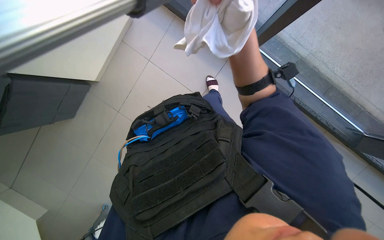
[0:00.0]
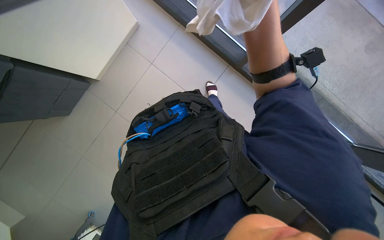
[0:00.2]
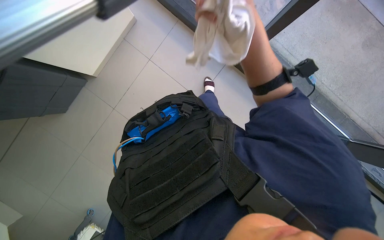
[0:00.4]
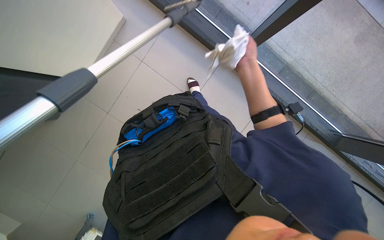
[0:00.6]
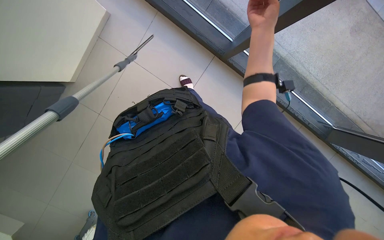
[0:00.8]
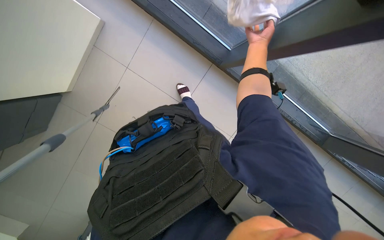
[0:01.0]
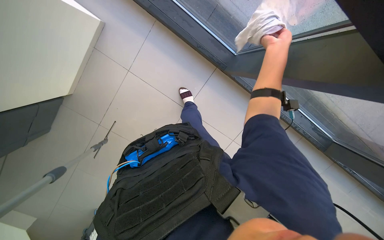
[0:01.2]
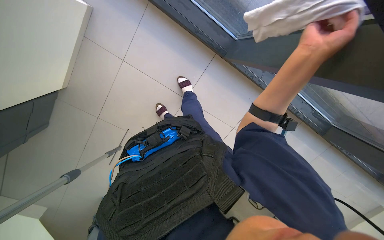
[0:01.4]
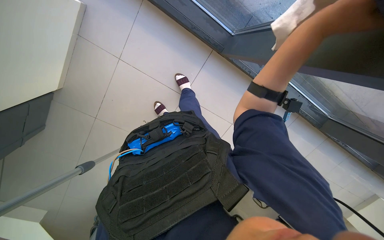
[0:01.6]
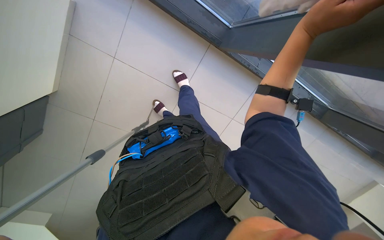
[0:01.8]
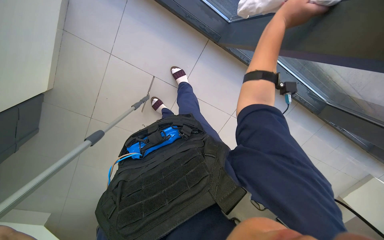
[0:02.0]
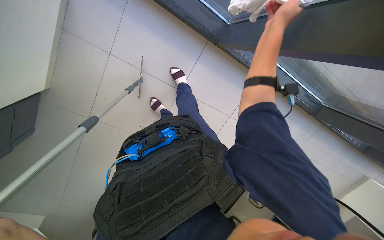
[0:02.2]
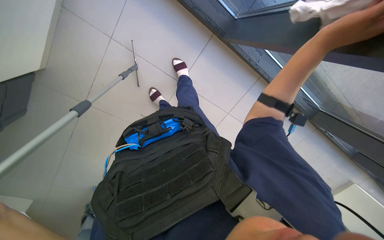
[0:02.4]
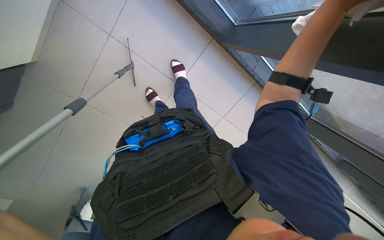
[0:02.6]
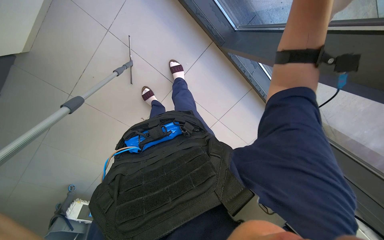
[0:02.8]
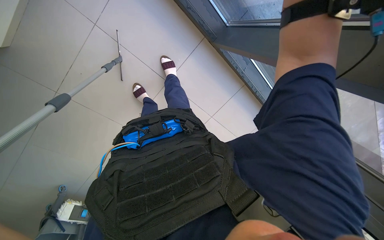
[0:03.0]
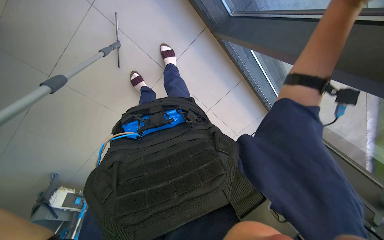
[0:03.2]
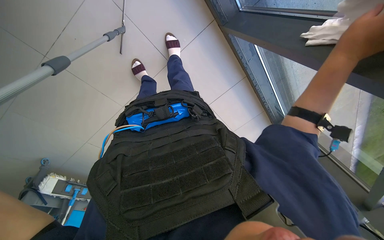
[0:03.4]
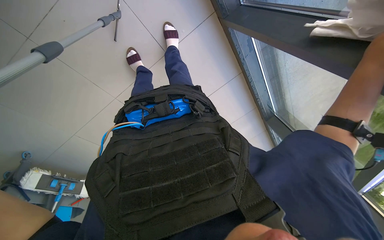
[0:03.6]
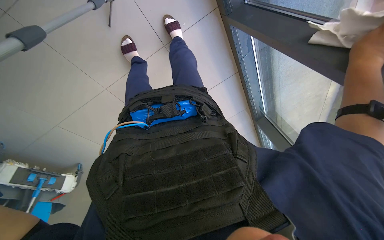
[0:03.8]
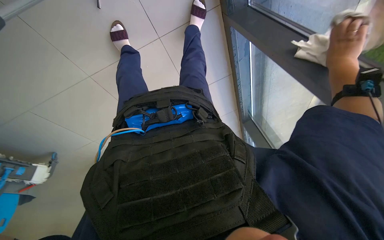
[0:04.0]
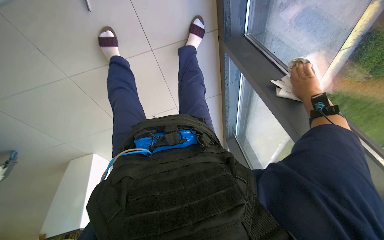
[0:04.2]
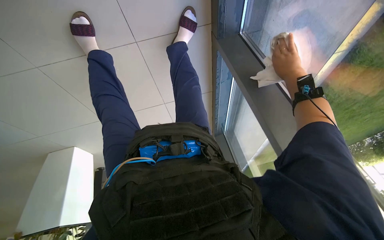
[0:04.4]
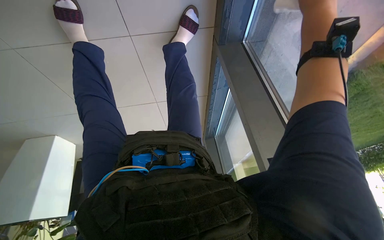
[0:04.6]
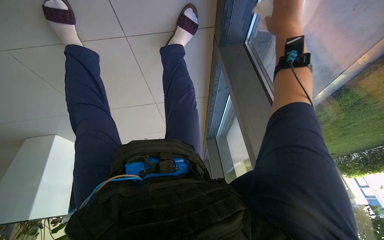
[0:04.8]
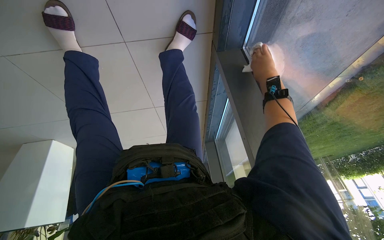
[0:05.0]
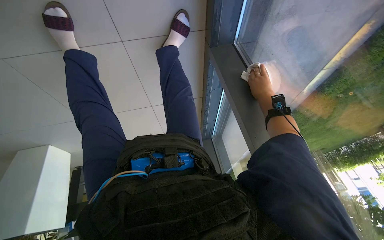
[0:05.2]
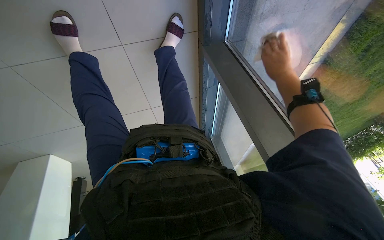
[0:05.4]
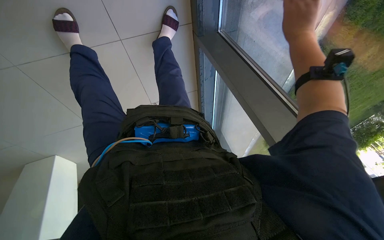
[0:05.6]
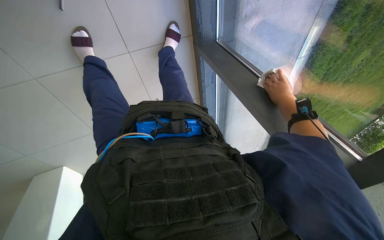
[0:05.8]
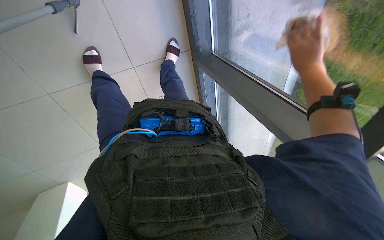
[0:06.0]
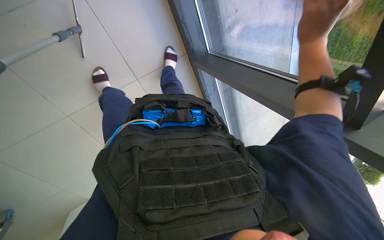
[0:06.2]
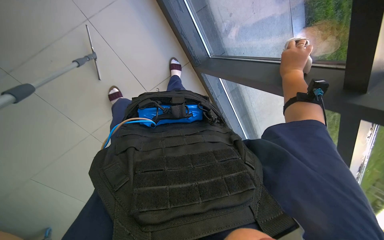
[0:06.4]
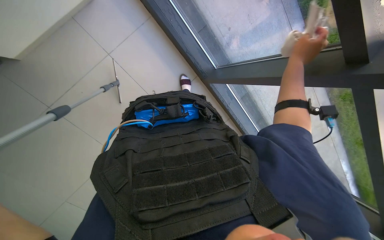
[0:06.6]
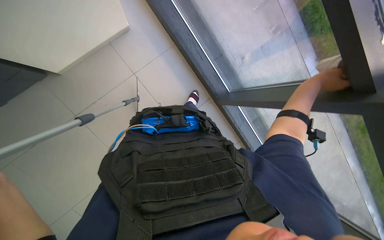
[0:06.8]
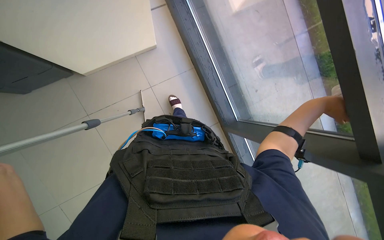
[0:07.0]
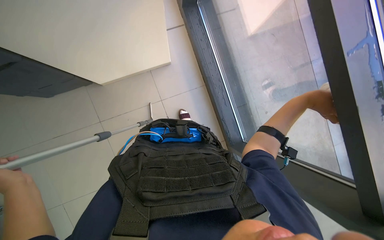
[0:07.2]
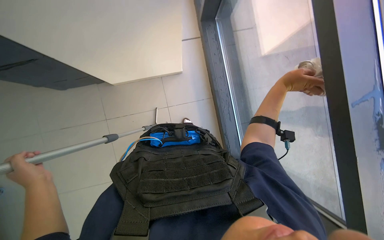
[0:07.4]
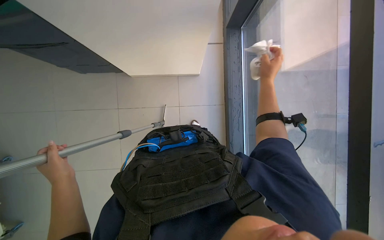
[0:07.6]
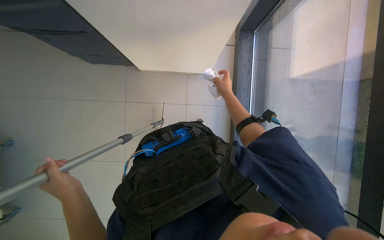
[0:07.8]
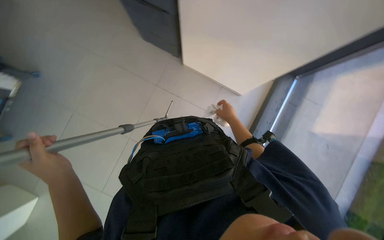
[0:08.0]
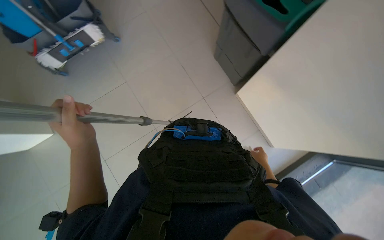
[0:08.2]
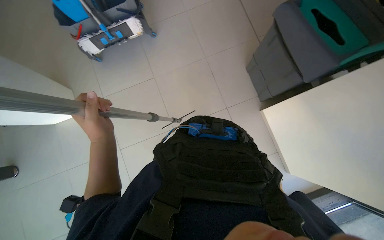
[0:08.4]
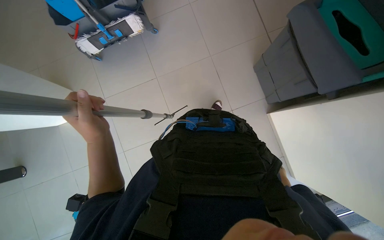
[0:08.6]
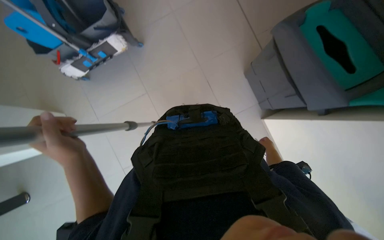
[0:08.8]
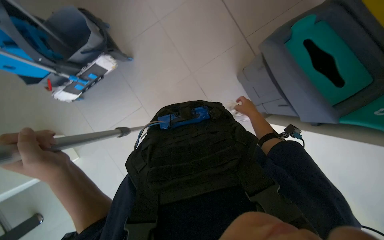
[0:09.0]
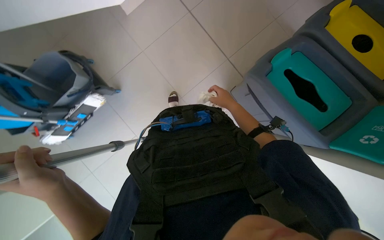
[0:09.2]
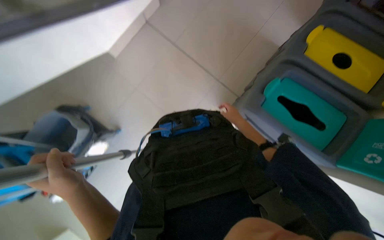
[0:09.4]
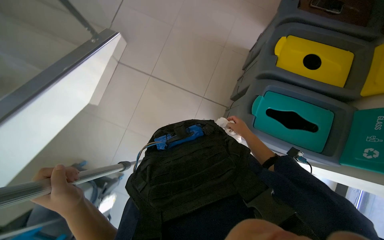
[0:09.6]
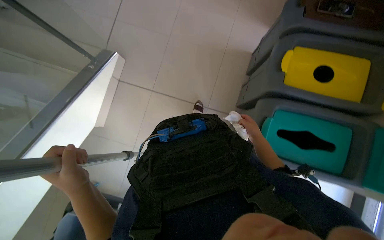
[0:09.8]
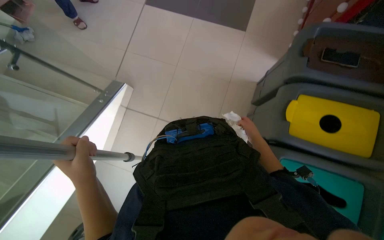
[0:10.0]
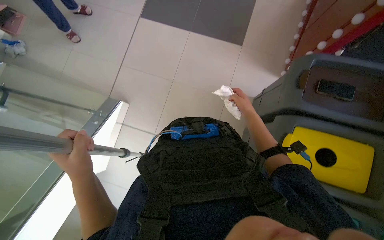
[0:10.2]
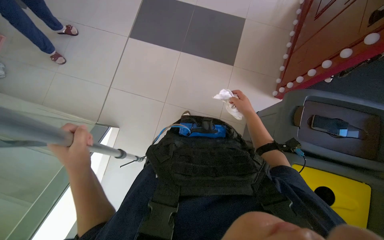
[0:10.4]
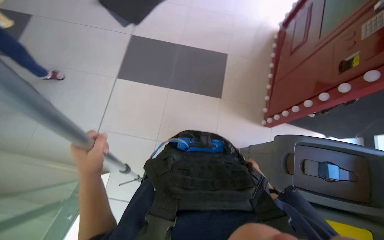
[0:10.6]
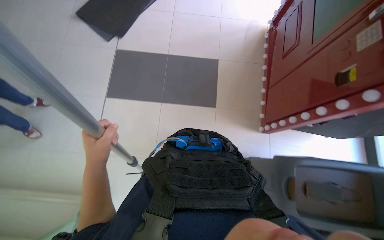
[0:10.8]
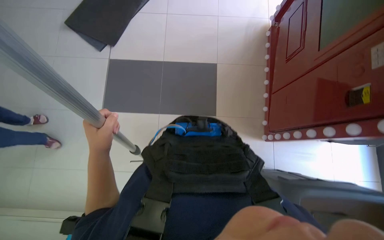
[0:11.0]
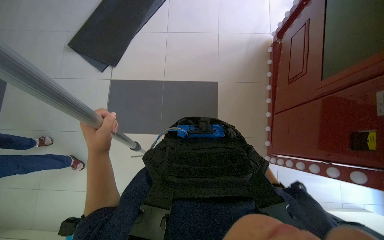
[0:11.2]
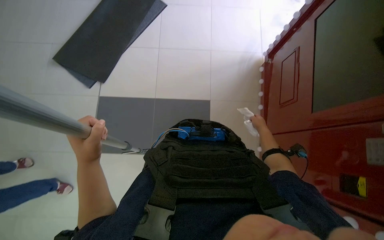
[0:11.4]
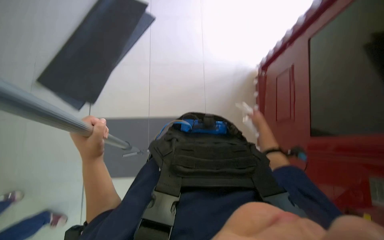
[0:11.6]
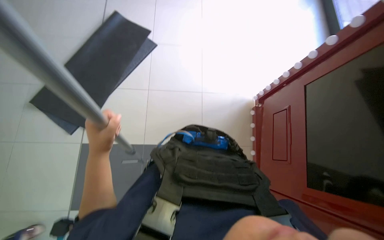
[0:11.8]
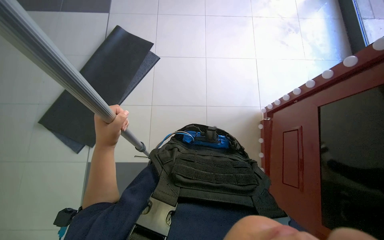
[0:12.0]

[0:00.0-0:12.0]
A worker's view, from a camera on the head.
Job: cleaning windows.
The whole recording: Cleaning building windows. The worker cleans large building windows using a pole with a squeegee and wipes the window frames with a cloth.
0:03.0 to 0:04.4: The camera is aimed some 30 degrees further to the right. The camera pitches downward, by approximately 15 degrees.
0:04.4 to 0:06.0: The wearer looks some 20 degrees further upward. The right hand goes nearer and farther, approximately 20 cm each way, reversing 4 times.
0:06.0 to 0:07.6: The wearer moves approximately 60 cm. The camera is aimed about 30 degrees further to the left. The camera pitches upward, by roughly 30 degrees.
0:07.6 to 0:09.0: The wearer moves some 40 cm.
0:09.0 to 0:10.4: The head travels roughly 1 m. The scene rotates counterclockwise by about 45 degrees.
0:10.4 to 0:12.0: The head travels roughly 1 m. The wearer looks about 15 degrees further upward.

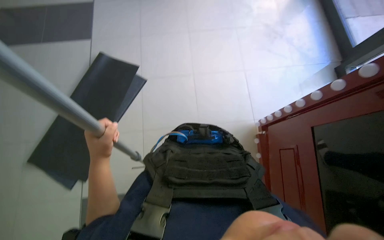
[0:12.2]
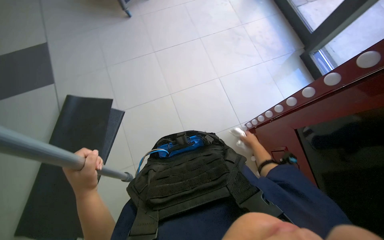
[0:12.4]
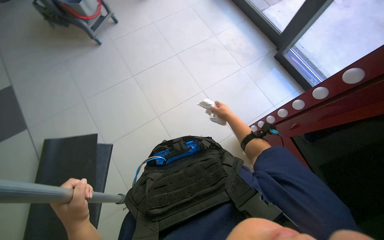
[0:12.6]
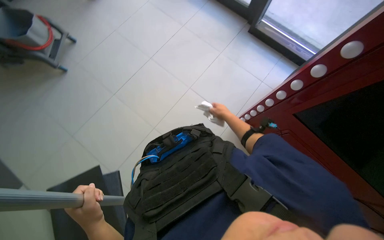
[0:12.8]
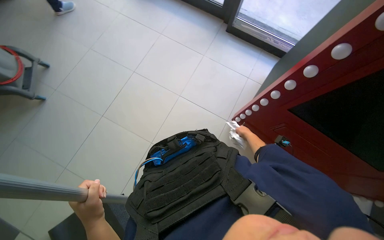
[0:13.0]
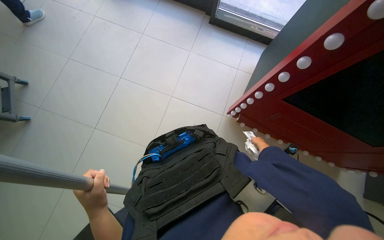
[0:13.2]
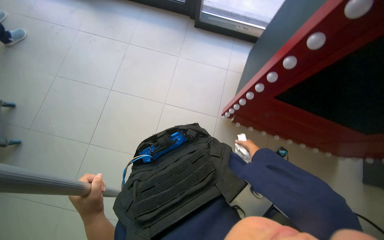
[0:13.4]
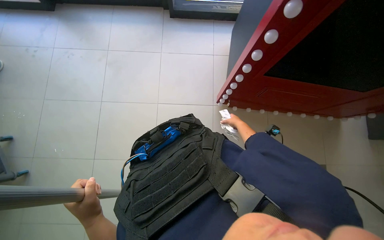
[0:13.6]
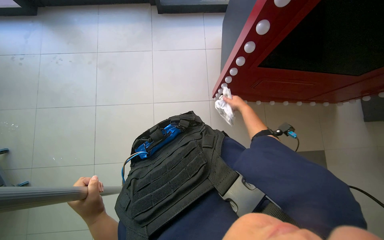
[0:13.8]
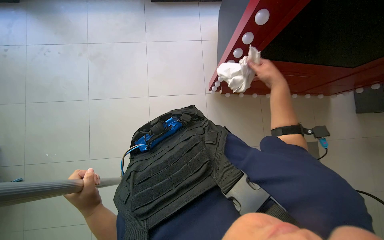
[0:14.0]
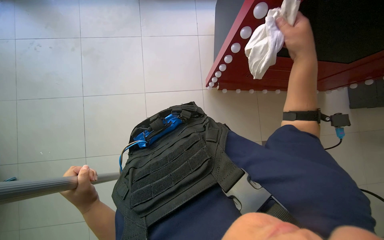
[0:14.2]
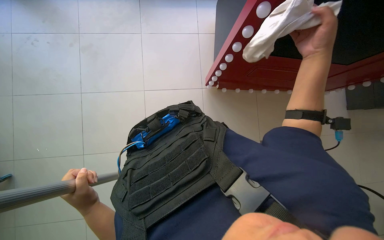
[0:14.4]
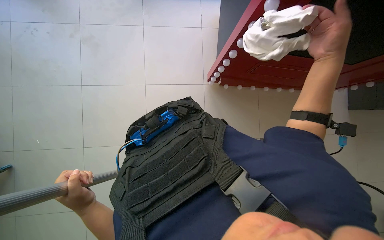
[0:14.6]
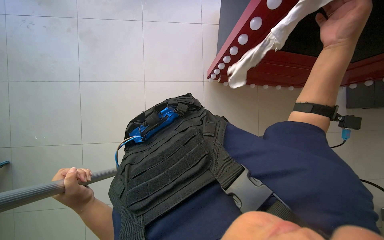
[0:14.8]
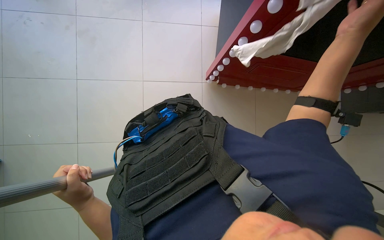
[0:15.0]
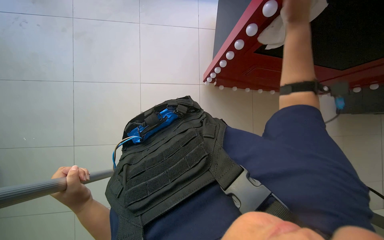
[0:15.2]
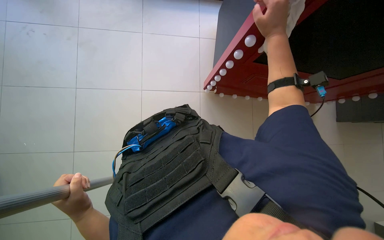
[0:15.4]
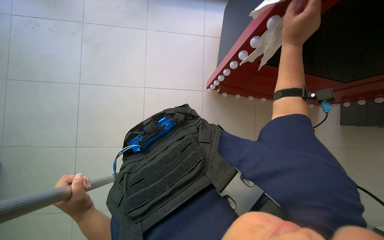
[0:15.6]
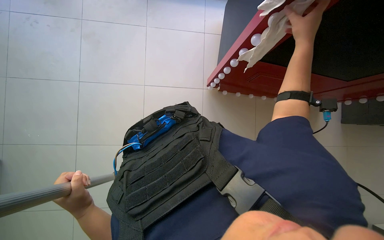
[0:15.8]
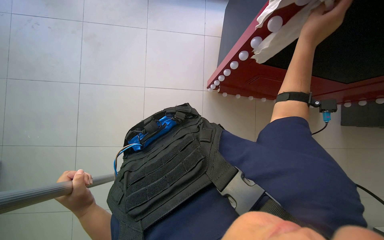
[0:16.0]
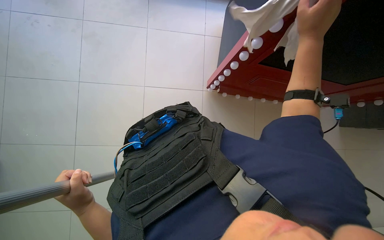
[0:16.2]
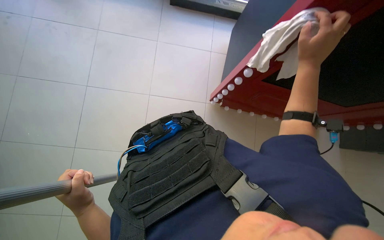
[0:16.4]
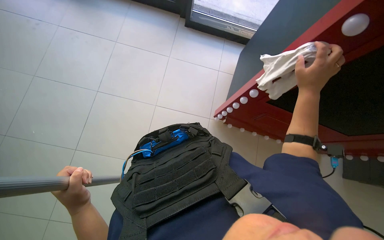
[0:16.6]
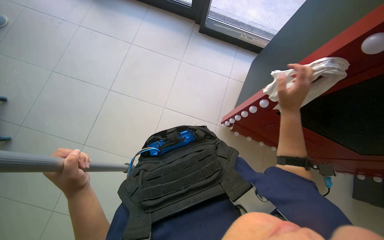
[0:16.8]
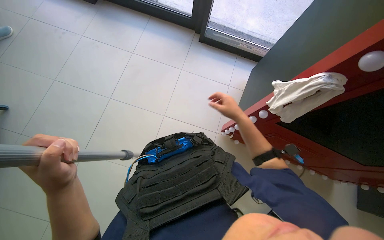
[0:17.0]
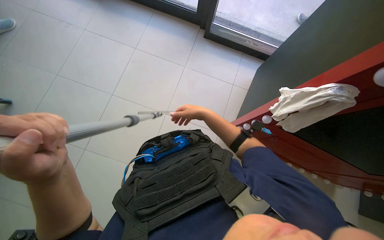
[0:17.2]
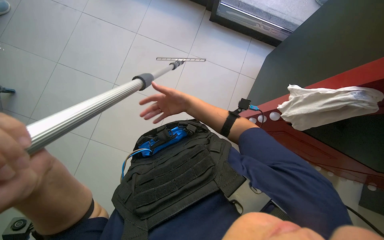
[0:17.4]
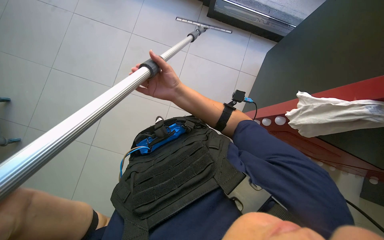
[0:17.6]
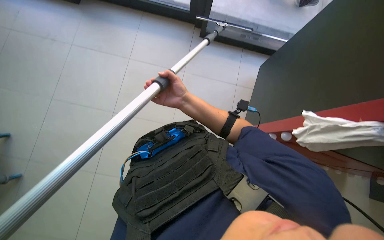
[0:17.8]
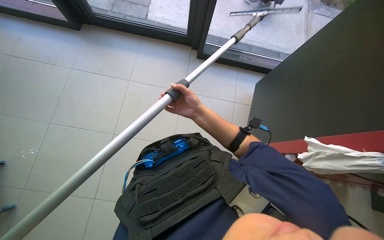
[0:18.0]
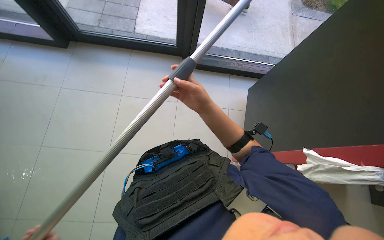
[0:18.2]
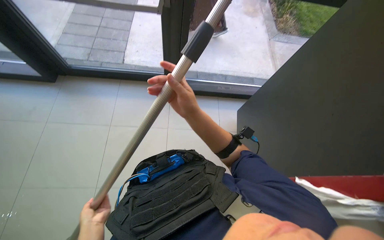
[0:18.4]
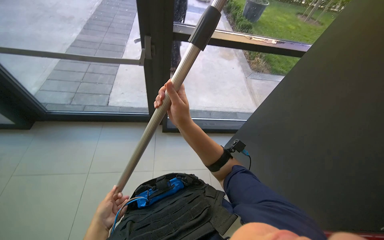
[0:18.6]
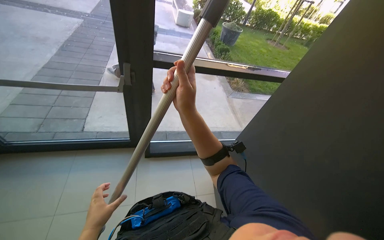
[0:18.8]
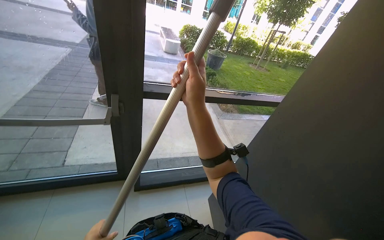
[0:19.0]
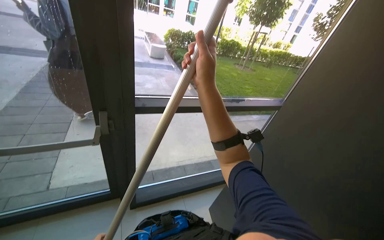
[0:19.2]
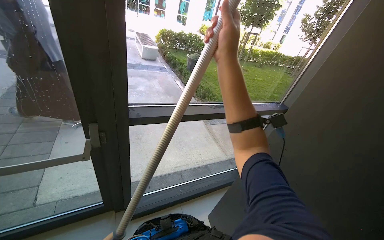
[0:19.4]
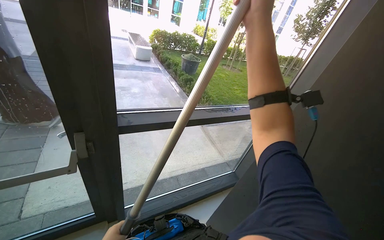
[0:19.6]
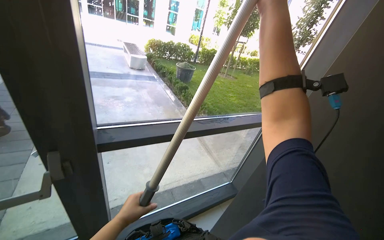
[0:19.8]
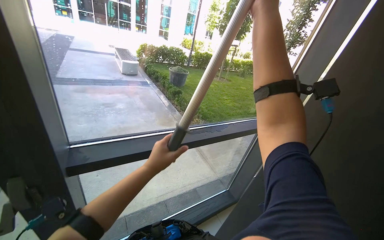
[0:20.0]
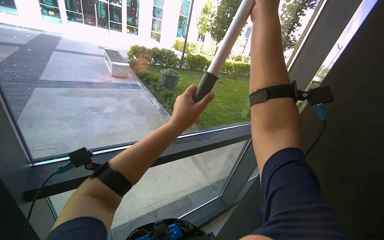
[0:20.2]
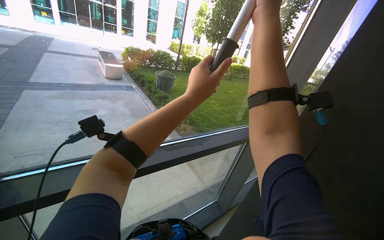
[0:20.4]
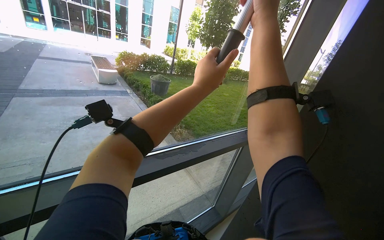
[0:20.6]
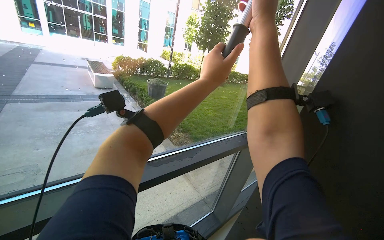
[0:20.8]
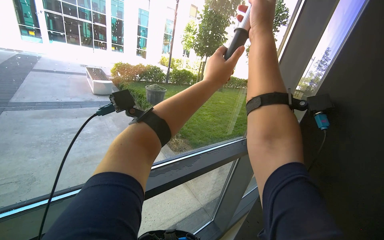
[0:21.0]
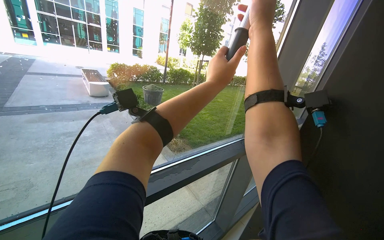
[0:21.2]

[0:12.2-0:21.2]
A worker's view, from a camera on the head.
Job: cleaning windows.
The whole recording: Cleaning building windows. The worker cleans large building windows using a pole with a squeegee and wipes the window frames with a cloth.
0:12.2 to 0:13.8: The head rotates some 75 degrees to the right.
0:15.2 to 0:16.6: The camera pitches upward, by about 10 degrees.
0:18.2 to 0:19.8: The wearer looks some 35 degrees further to the right. The camera pitches upward, by about 35 degrees.
0:19.8 to 0:21.2: The left hand heads up the picture and to the right, covering approximately 70 cm.
